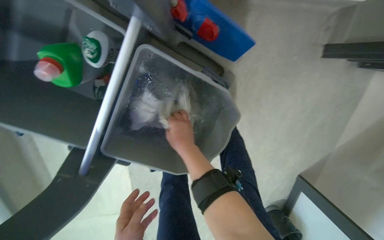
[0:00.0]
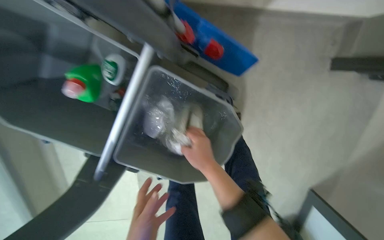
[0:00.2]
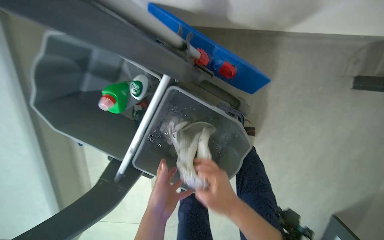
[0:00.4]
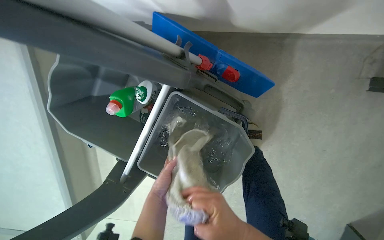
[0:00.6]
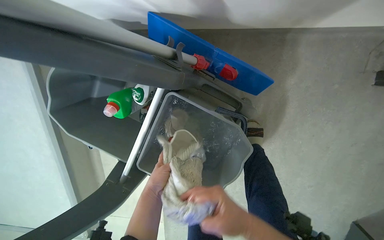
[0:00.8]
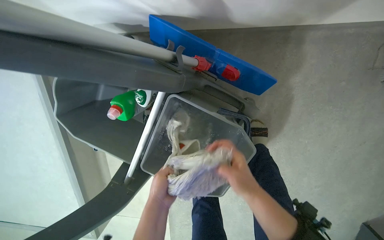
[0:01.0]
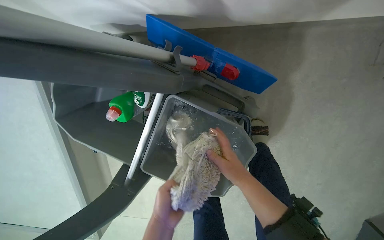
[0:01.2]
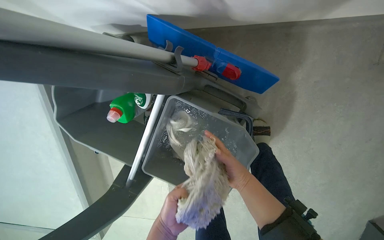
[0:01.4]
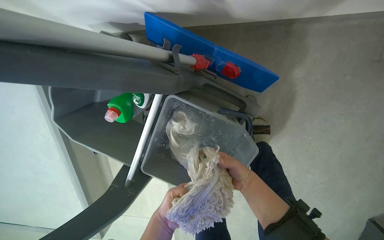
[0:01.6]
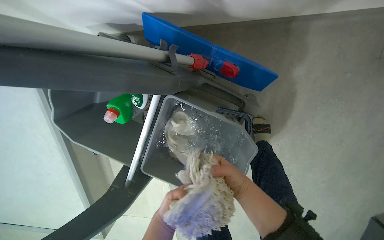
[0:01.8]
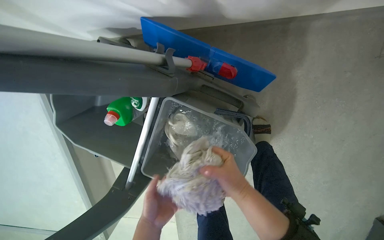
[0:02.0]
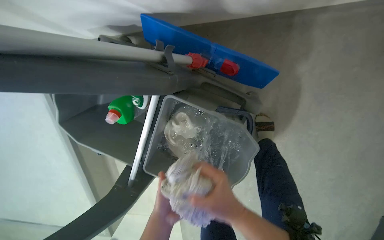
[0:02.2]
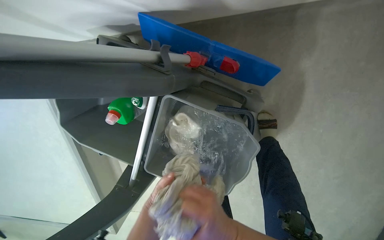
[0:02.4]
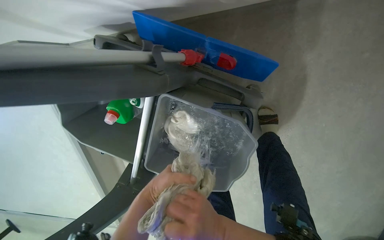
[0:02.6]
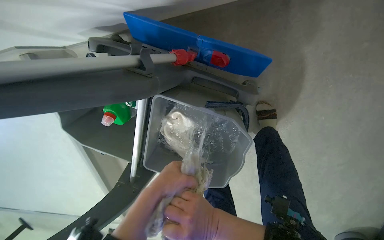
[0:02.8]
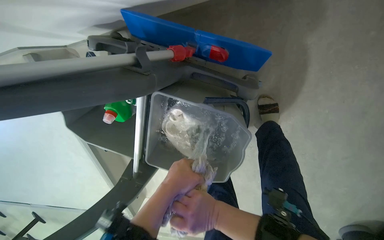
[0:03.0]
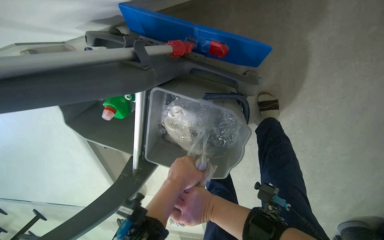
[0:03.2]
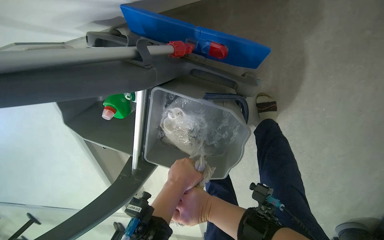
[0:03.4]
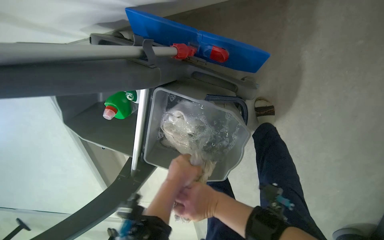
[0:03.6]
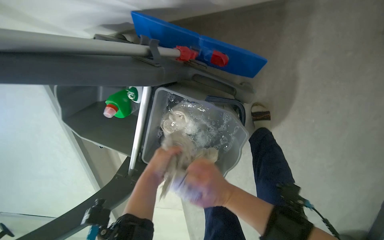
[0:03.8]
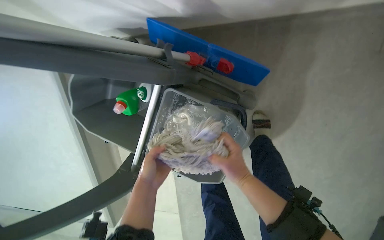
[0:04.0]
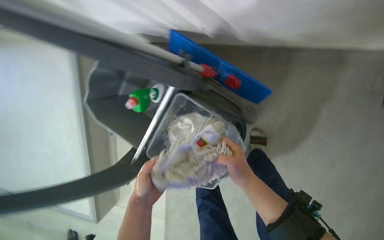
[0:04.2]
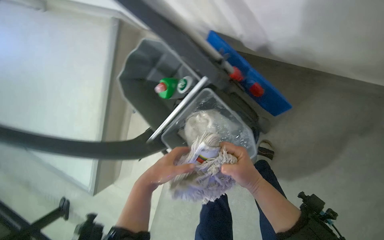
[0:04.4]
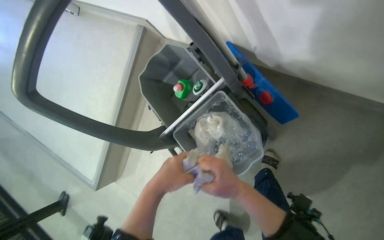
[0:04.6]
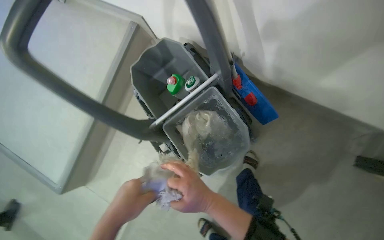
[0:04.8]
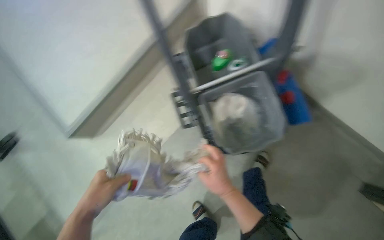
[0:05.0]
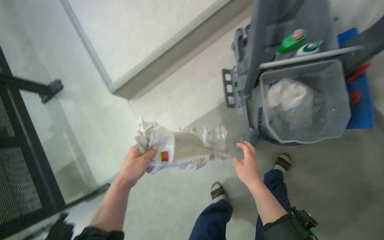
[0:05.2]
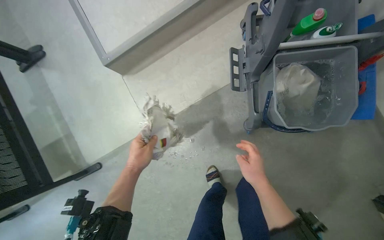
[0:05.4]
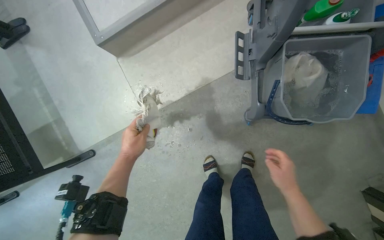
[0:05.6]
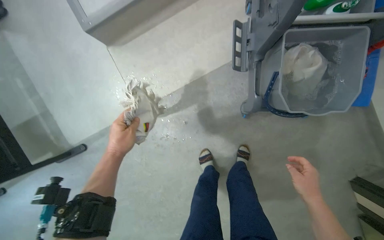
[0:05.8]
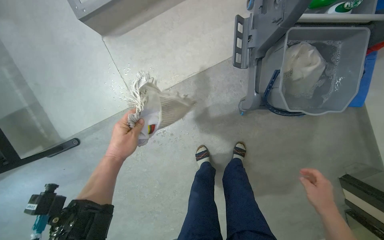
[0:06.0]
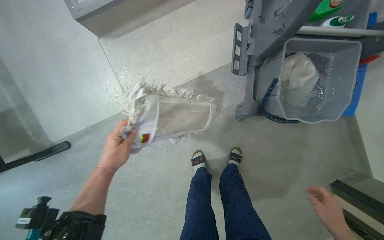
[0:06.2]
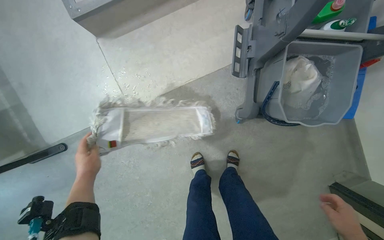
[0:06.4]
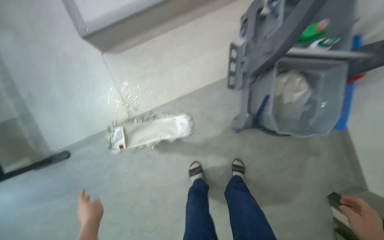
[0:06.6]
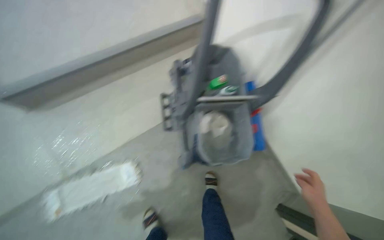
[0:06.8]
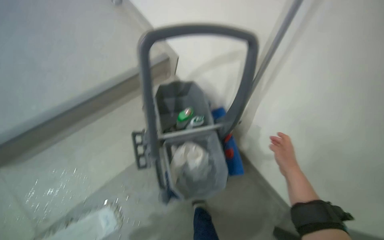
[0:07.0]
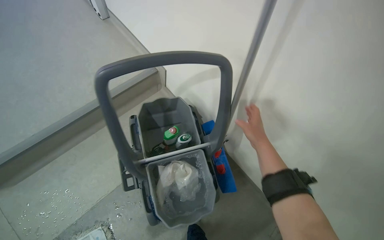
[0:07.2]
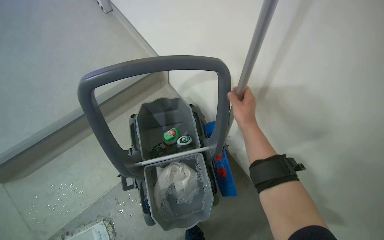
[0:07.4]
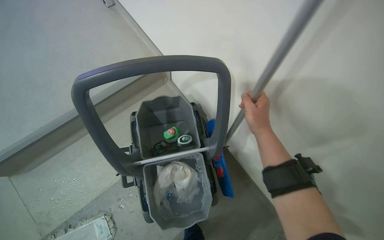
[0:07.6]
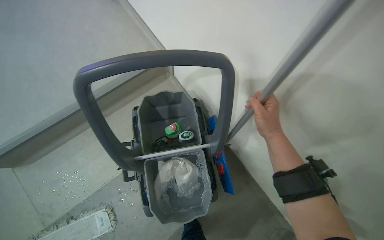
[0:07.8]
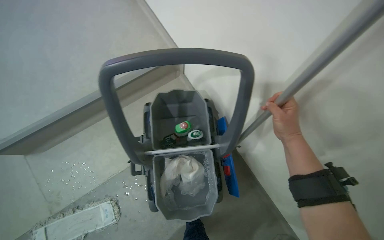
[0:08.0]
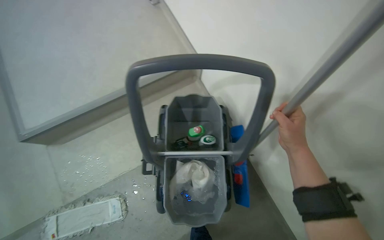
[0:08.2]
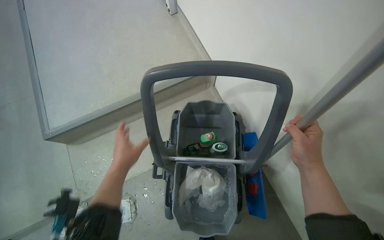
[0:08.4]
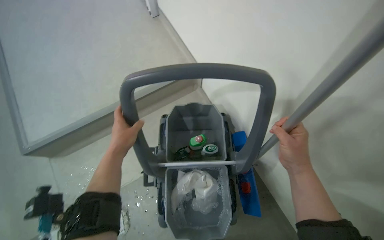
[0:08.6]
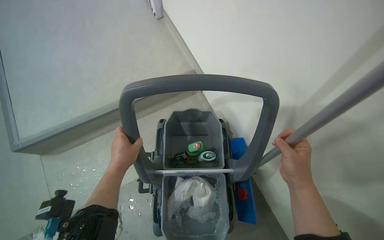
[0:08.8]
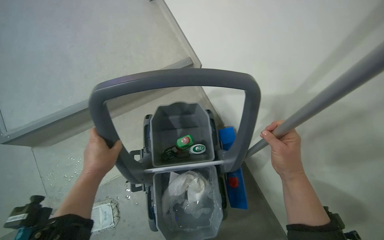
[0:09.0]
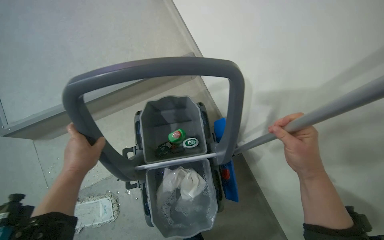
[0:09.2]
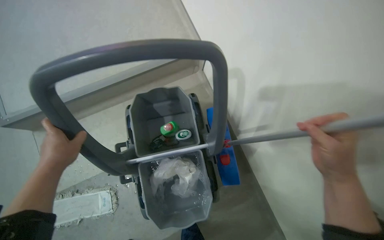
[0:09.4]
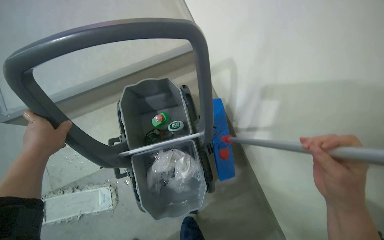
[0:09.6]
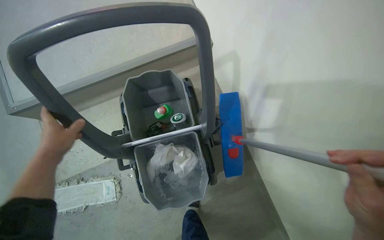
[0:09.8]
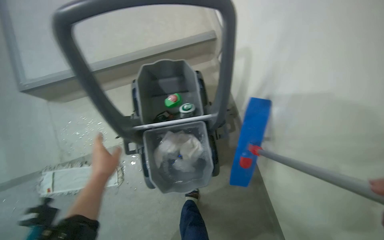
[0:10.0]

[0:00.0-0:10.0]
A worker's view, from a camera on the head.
Job: preparing cleaning supplies.
The whole recording: Preparing mop for cleaning. The worker takes a mop head from the bucket, wrings it, and attaches it to the mop handle.
0.0 to 1.4 s: The view pans to the left by approximately 15 degrees. The right hand travels to the right by about 10 cm.
1.4 to 2.8 s: The left hand goes approximately 20 cm nearer to the camera and up the picture, while the right hand travels down the picture and nearer to the camera by about 10 cm.
2.8 to 4.2 s: The left hand moves farther from the camera, roughly 10 cm.
4.2 to 5.8 s: The wearer moves roughly 50 cm. Everything in view rotates about 45 degrees clockwise.
5.8 to 7.2 s: The head travels some 50 cm. The wearer's head swings approximately 25 degrees to the right. The wearer looks roughly 25 degrees further upward.
7.2 to 8.6 s: The head turns to the left by about 15 degrees.

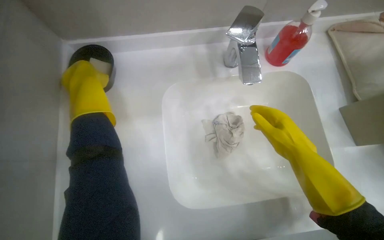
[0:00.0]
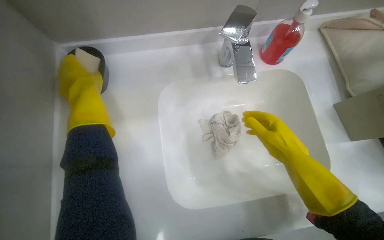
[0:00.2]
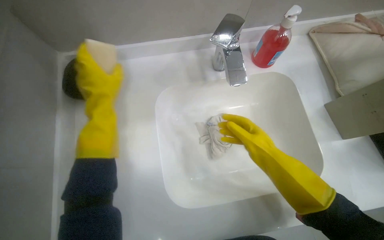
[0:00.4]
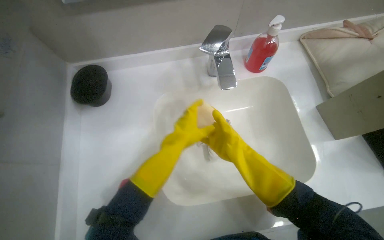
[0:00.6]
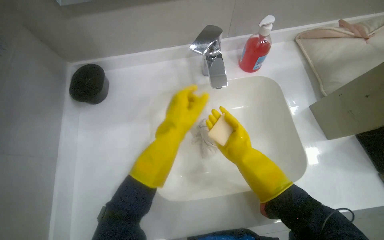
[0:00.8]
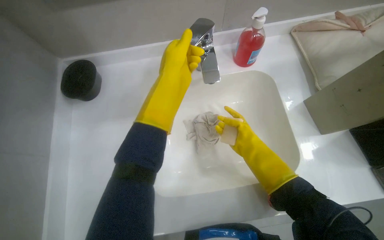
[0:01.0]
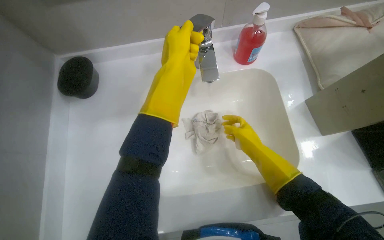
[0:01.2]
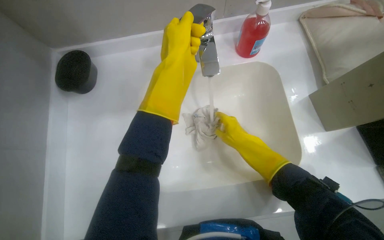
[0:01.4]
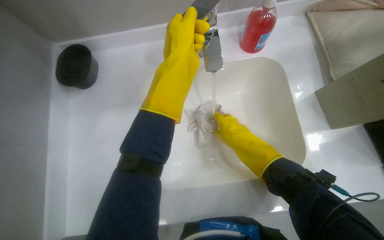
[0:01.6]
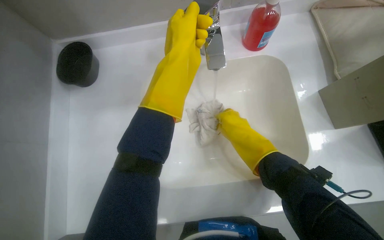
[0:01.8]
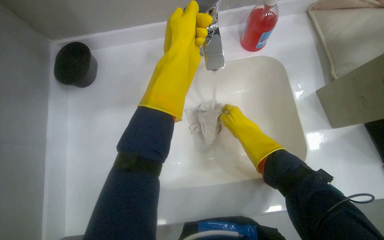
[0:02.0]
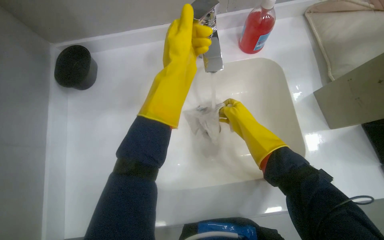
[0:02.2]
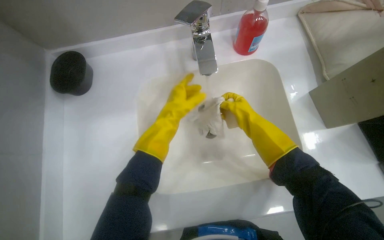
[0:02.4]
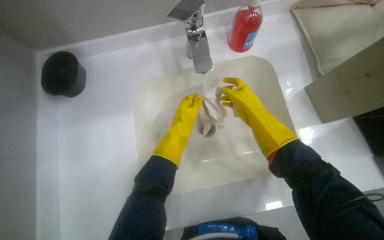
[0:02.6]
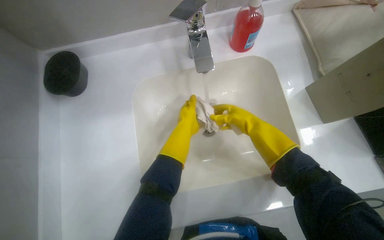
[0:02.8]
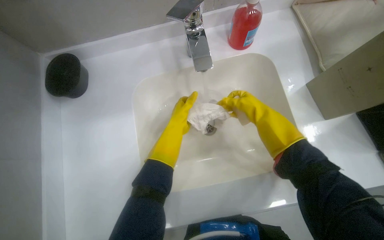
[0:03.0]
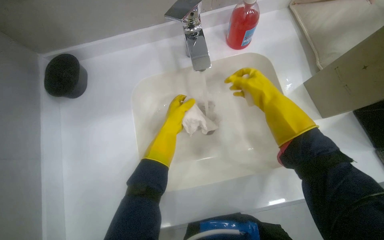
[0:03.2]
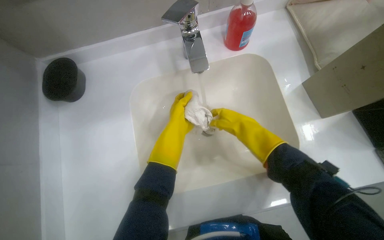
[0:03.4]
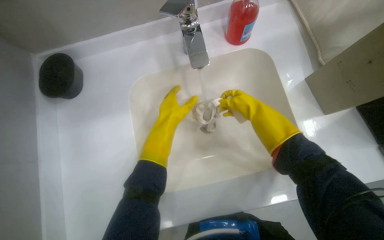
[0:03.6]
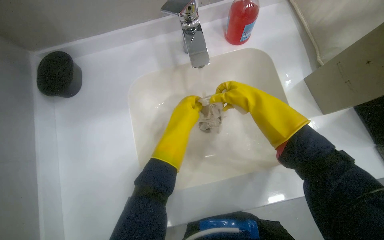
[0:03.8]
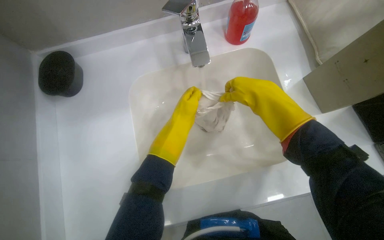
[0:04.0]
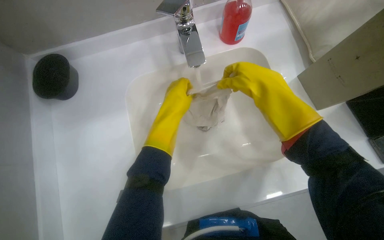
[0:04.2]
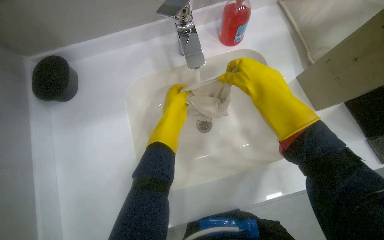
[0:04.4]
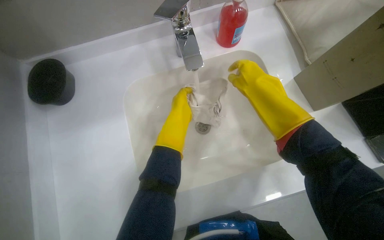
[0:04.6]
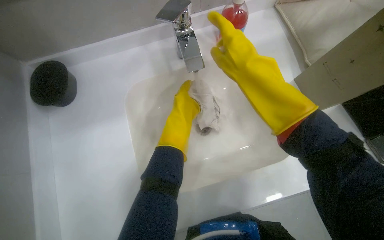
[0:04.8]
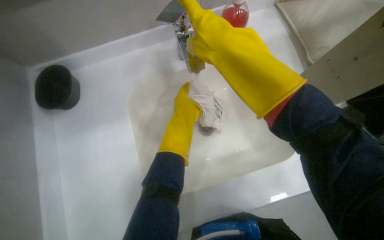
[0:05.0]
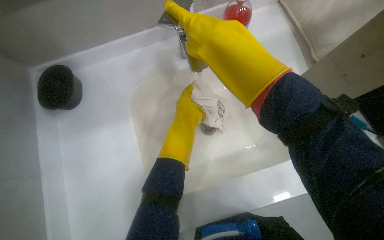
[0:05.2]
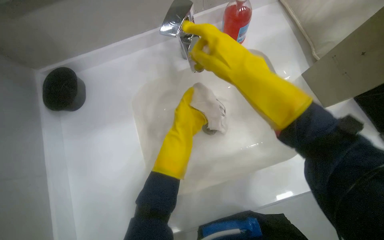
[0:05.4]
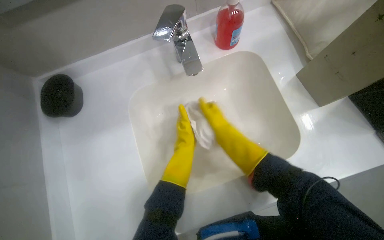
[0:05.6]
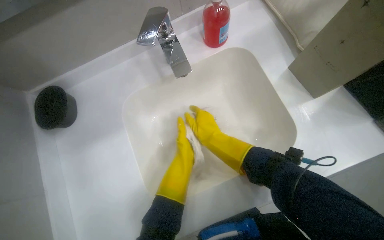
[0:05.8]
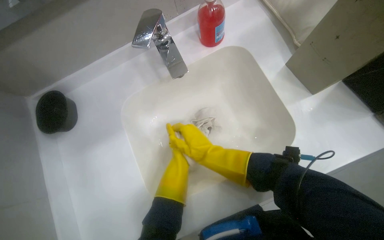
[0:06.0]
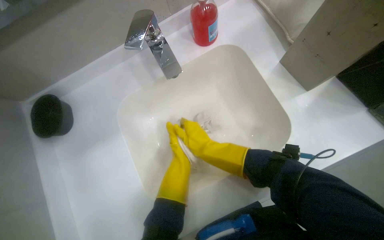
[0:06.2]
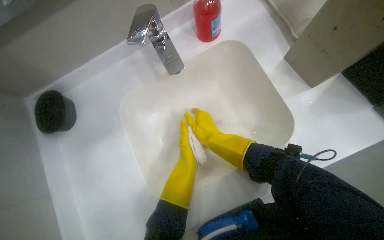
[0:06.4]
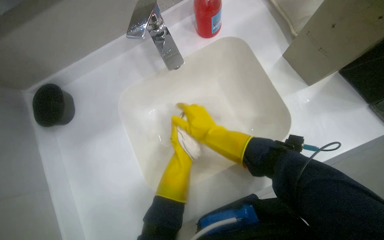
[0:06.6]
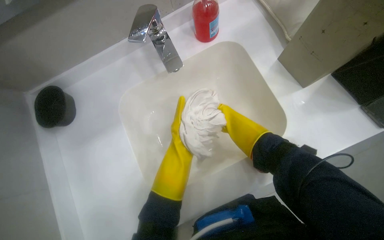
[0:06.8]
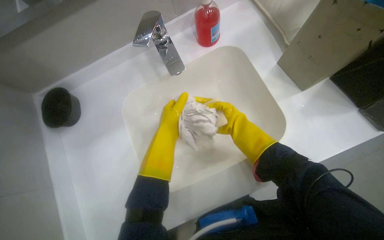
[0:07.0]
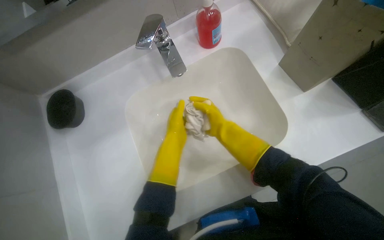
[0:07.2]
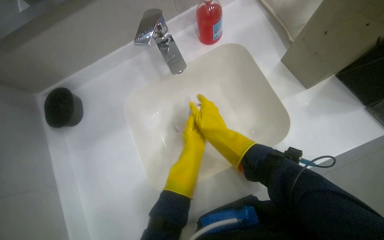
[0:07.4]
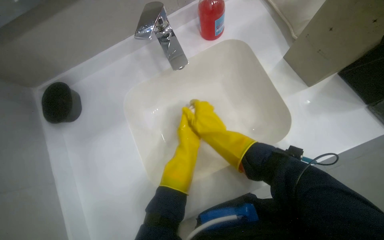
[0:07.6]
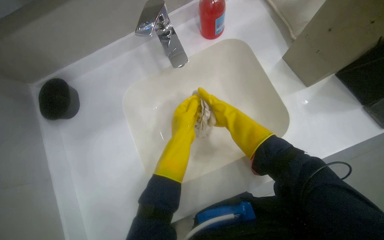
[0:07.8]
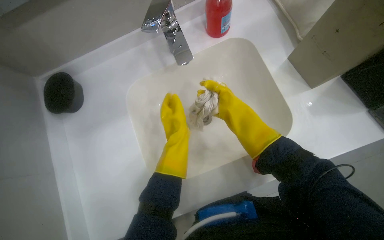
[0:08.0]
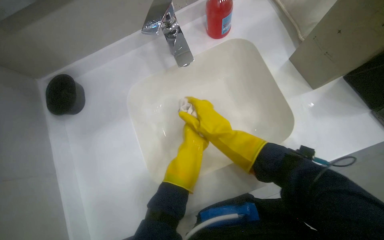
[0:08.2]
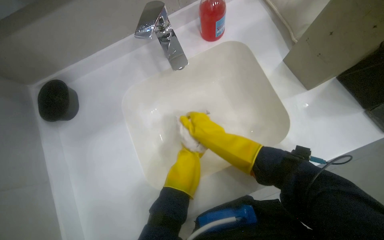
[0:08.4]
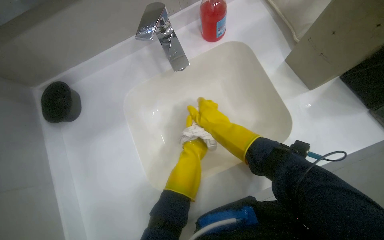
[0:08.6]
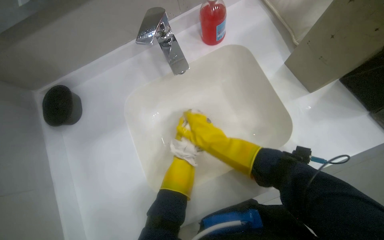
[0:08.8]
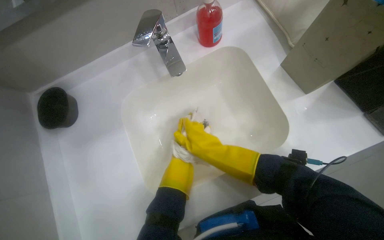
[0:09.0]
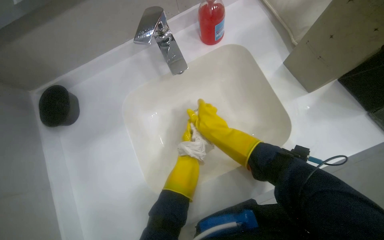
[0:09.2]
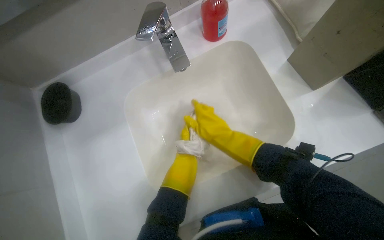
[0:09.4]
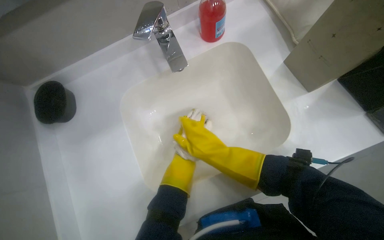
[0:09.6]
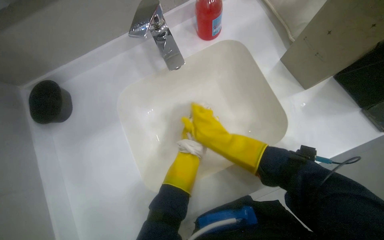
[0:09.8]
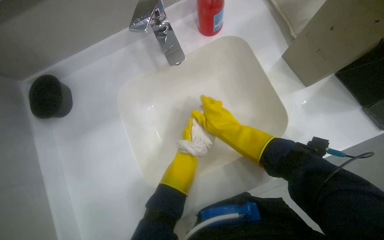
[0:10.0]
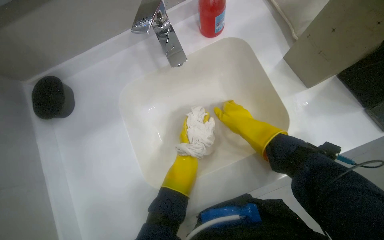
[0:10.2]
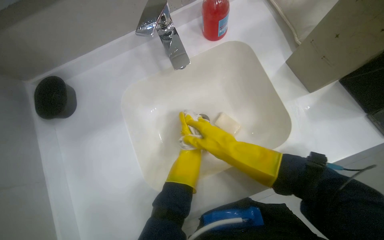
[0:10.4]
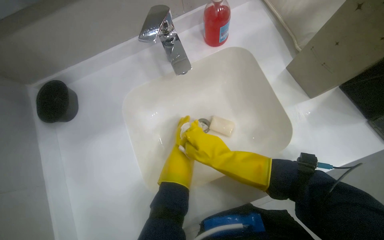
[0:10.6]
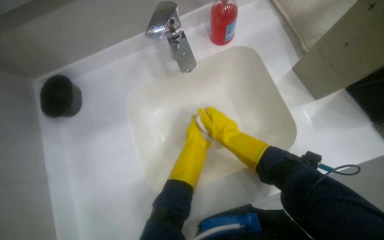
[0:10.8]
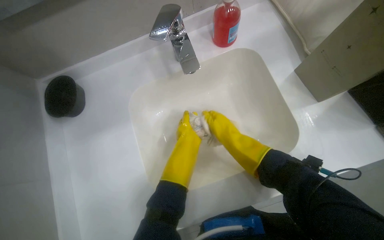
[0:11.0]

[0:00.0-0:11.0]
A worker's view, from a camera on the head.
Job: preparing cleaning supplies.
The whole recording: Washing cleaning cloth. The worker washes a cleaning cloth in the sink with water and soap.
0.0 to 1.6 s: The left hand travels to the right by approximately 35 cm.
1.6 to 3.2 s: The left hand is displaced farther from the camera and down the picture by about 25 cm, while the right hand heads to the right and up the picture, covering some 15 cm.
3.2 to 4.8 s: The right hand shifts some 15 cm nearer to the camera and to the left.
4.8 to 6.2 s: The right hand is displaced down the picture and farther from the camera by approximately 20 cm.
7.8 to 9.4 s: The right hand travels nearer to the camera by approximately 10 cm.
